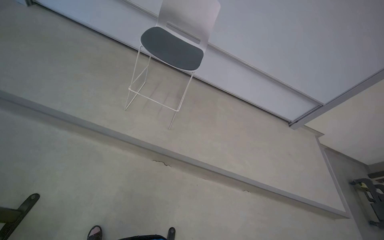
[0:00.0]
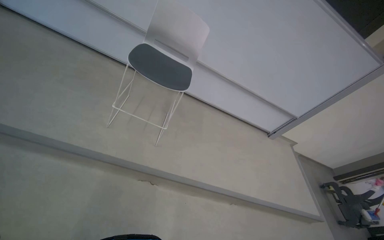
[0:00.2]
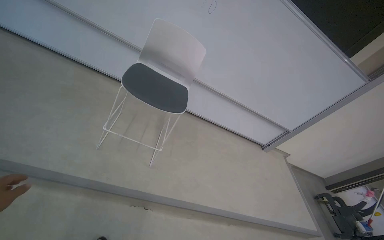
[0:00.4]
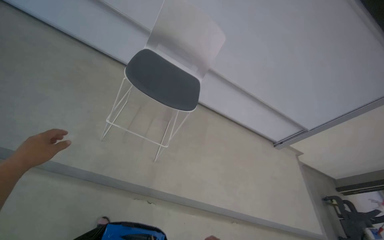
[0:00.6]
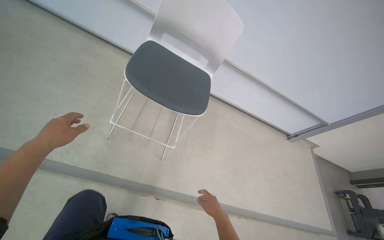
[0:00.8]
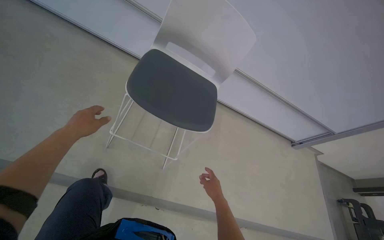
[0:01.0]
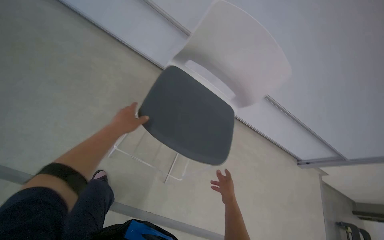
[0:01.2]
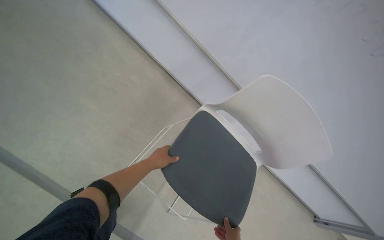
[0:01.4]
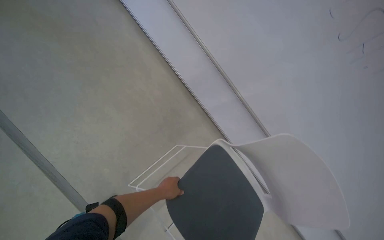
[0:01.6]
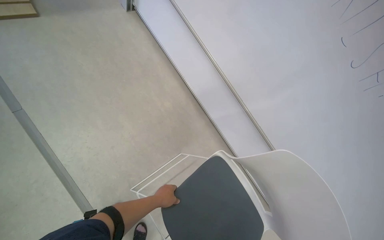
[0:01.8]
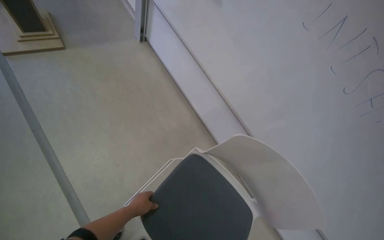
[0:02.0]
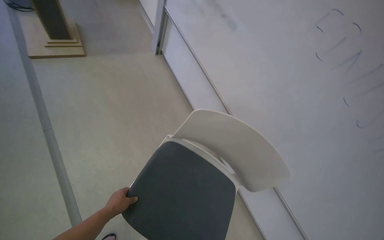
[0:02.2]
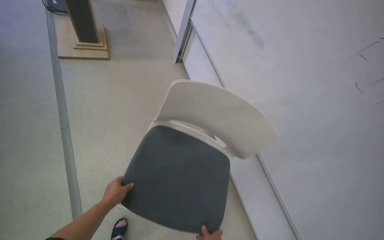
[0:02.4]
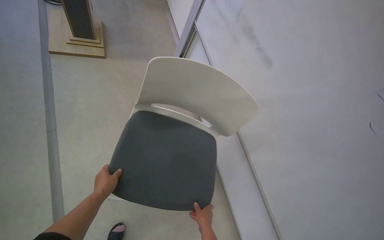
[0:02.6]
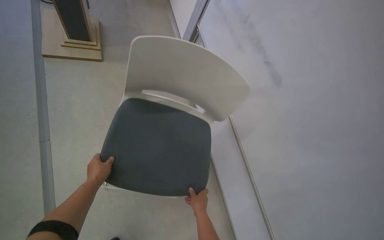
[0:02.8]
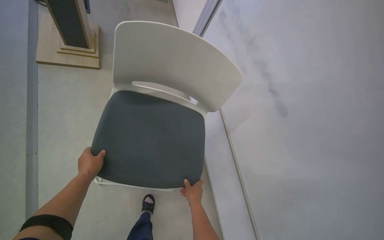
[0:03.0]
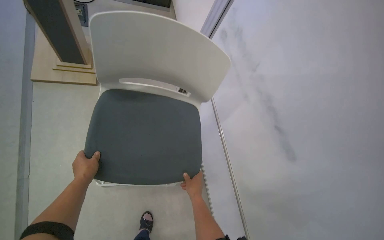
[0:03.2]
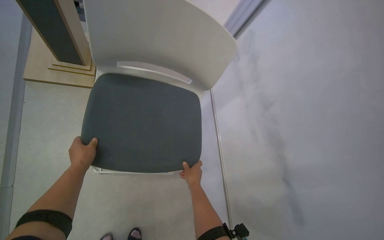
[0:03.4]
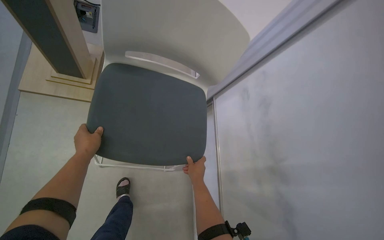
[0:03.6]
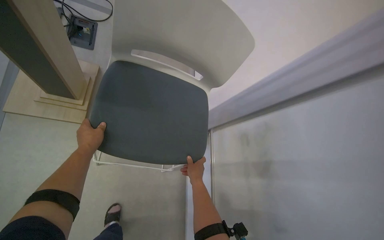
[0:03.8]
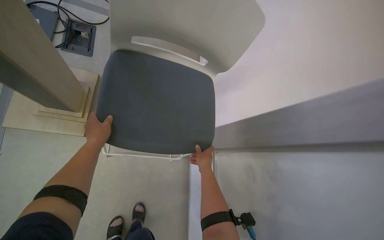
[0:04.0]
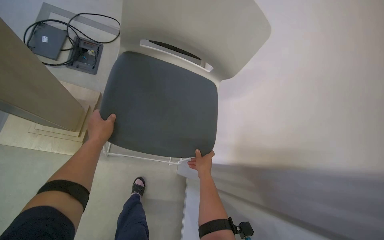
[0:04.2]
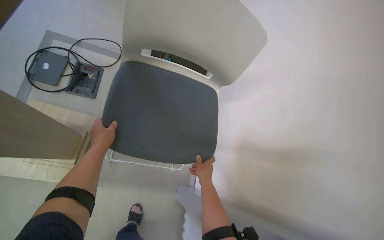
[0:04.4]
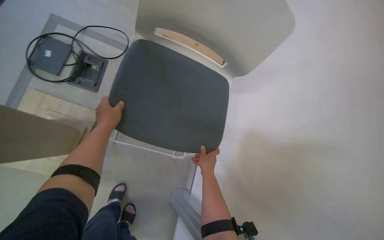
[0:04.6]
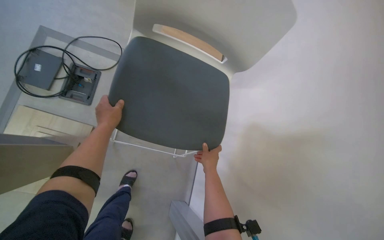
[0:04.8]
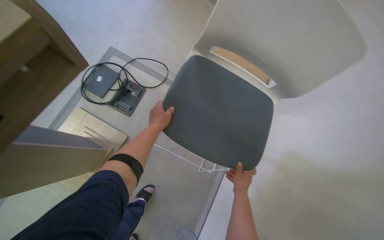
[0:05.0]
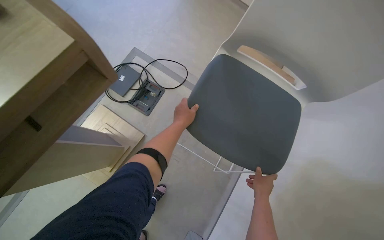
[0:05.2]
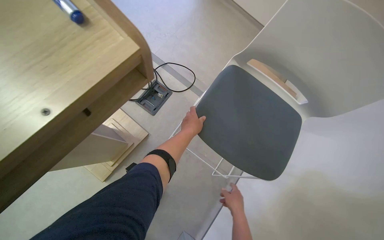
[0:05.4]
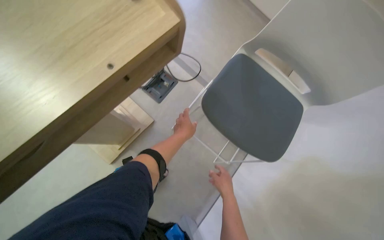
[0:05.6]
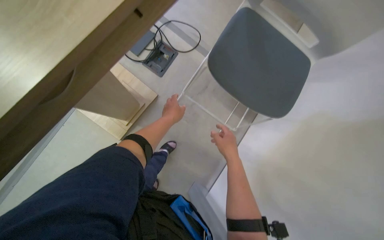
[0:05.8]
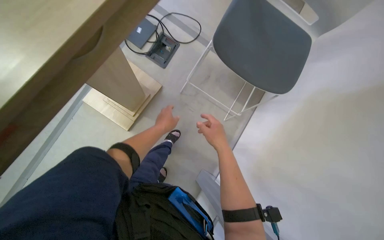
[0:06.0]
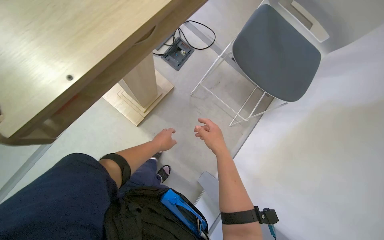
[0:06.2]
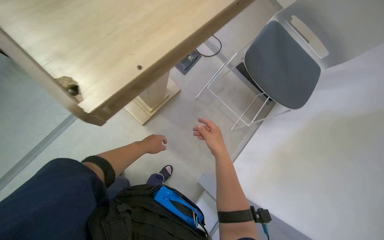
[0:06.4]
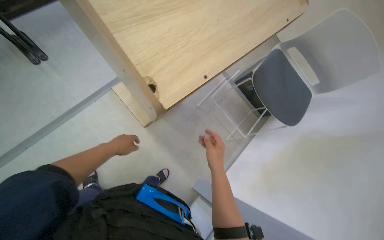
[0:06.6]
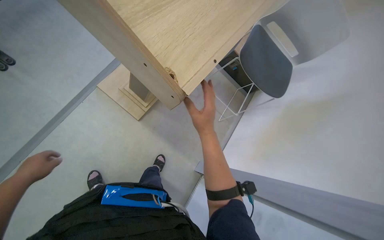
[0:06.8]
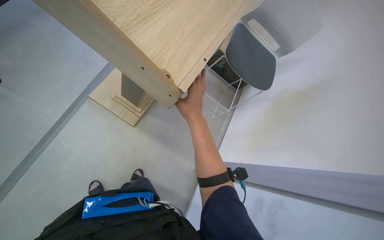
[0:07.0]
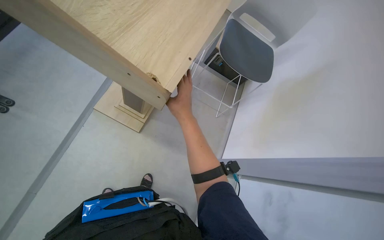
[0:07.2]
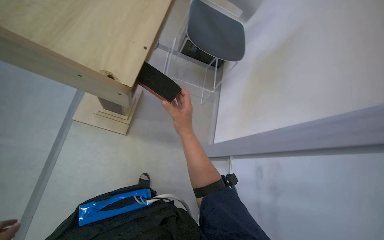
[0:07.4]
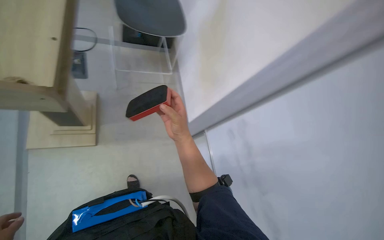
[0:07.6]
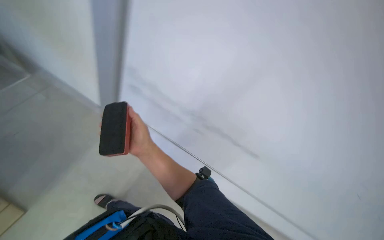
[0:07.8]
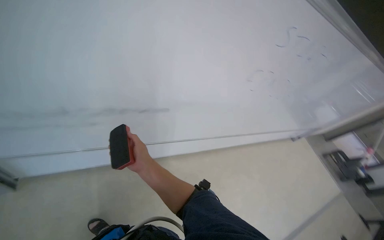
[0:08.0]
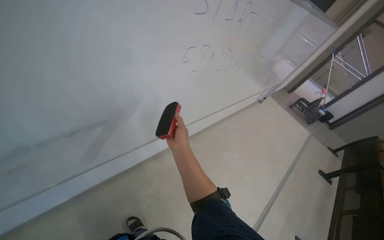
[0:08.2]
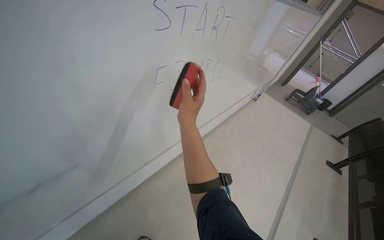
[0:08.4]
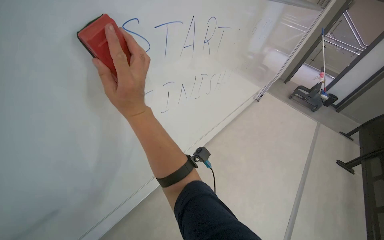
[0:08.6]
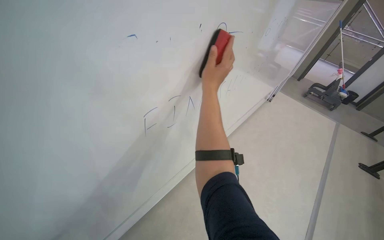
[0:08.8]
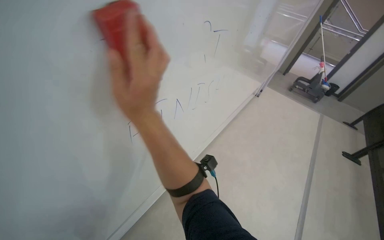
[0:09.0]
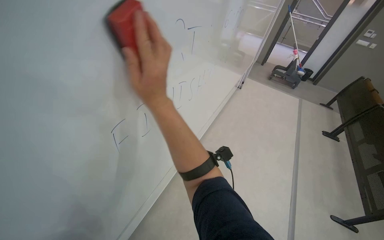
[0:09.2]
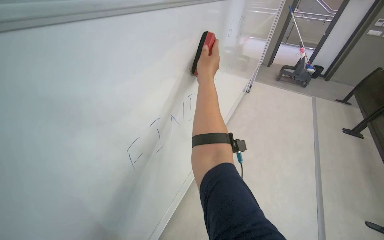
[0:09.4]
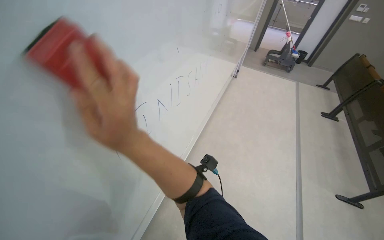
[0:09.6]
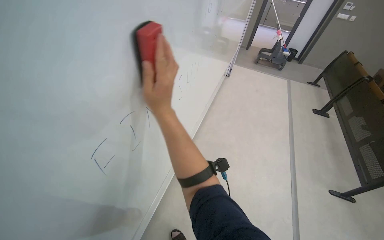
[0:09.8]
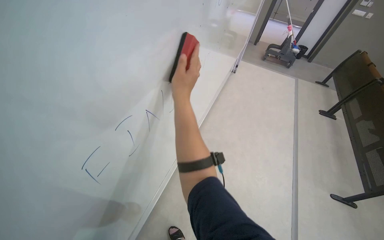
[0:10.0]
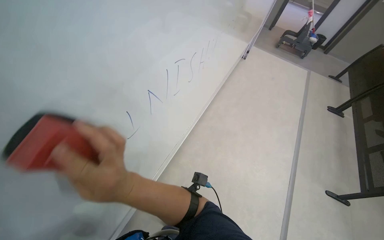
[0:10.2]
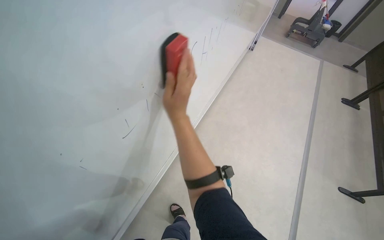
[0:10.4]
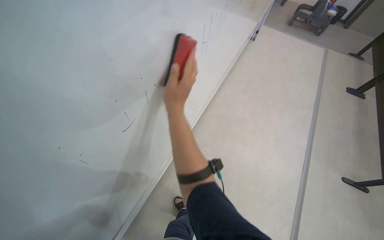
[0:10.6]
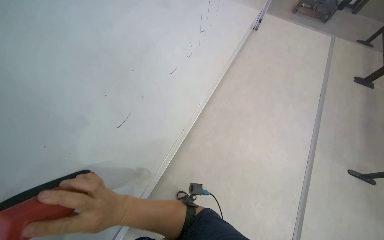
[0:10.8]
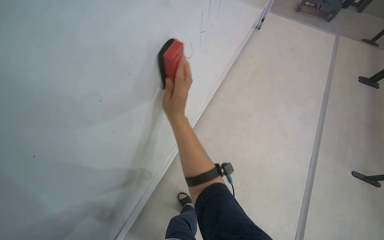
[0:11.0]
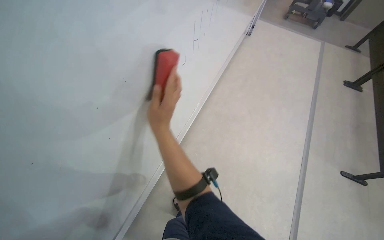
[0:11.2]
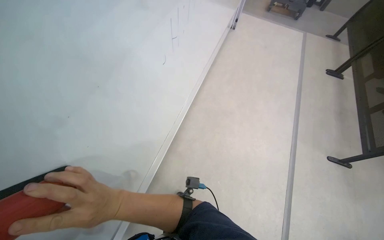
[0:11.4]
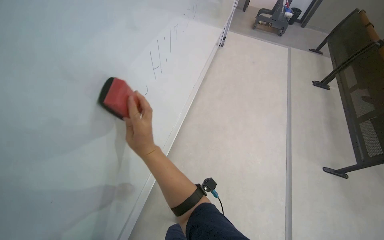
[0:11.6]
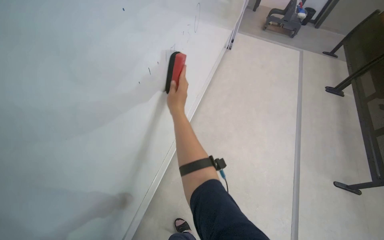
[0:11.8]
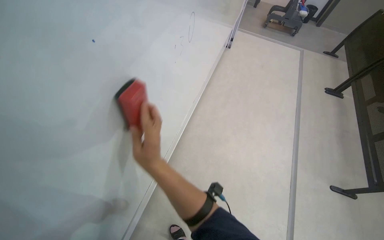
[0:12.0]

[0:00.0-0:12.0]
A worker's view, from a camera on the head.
Job: preparing cleaning supplies.
The whole recording: Folding desks in lecture hall. The worker continues folding down the desks and and erase the whiteboard in the lecture hall.
0:00.0 to 0:01.6: The camera is carried some 1 m.
0:03.0 to 0:04.4: The camera is carried approximately 40 cm. The head turns to the right by roughly 20 degrees. The wearer looks approximately 30 degrees further upward.
0:04.4 to 0:06.0: The wearer's head swings about 20 degrees to the left. The right hand shifts some 10 cm nearer to the camera.
0:06.0 to 0:07.6: The head rotates some 35 degrees to the right.
0:07.6 to 0:09.0: The wearer moves roughly 50 cm. The wearer looks roughly 40 degrees further to the right.
0:09.0 to 0:10.4: The view tips downward by about 15 degrees. The right hand moves up and down the picture over approximately 15 cm, changing direction 2 times.
0:10.4 to 0:12.0: The right hand goes down the picture and returns, approximately 15 cm each way.

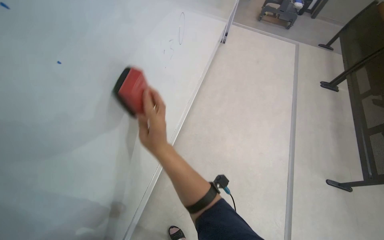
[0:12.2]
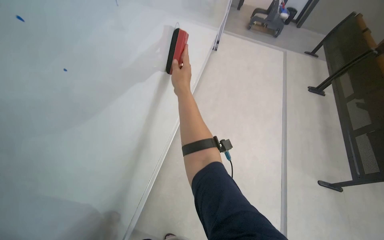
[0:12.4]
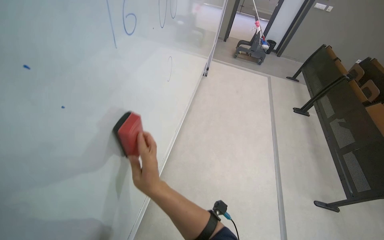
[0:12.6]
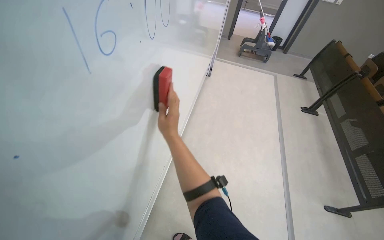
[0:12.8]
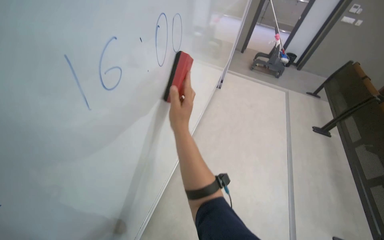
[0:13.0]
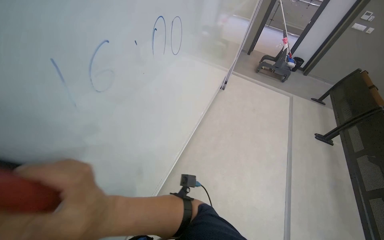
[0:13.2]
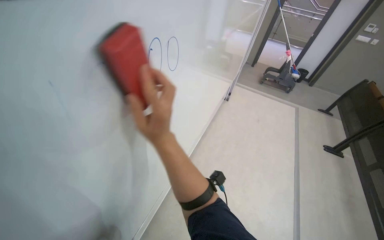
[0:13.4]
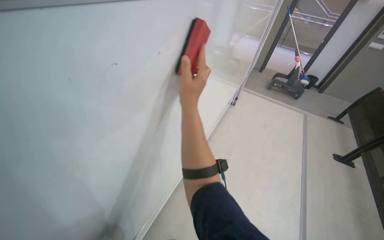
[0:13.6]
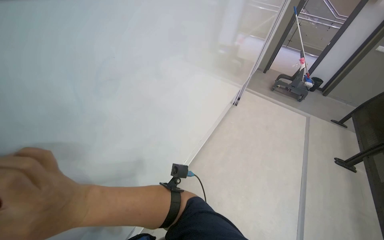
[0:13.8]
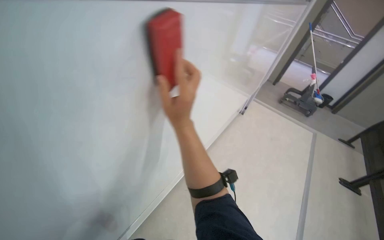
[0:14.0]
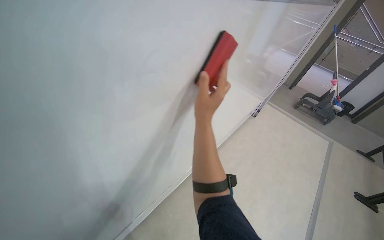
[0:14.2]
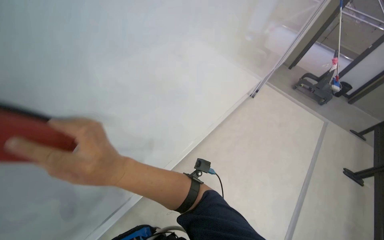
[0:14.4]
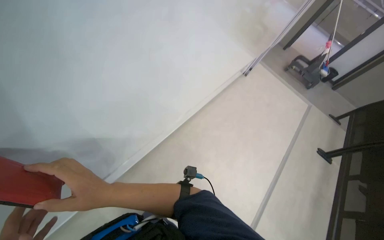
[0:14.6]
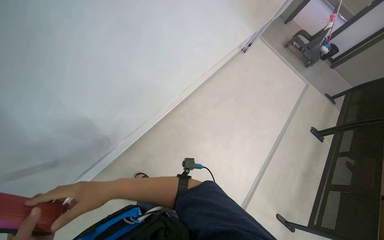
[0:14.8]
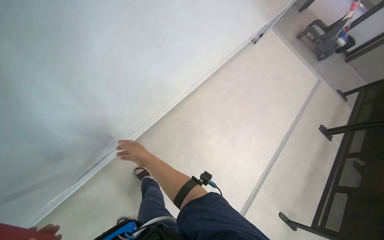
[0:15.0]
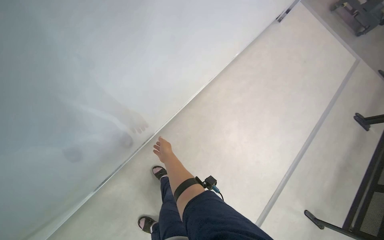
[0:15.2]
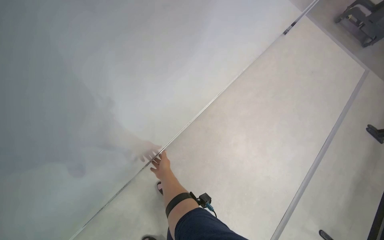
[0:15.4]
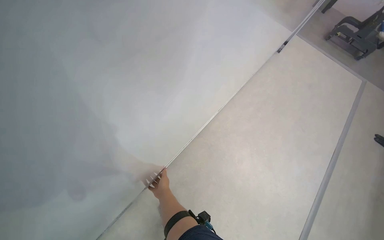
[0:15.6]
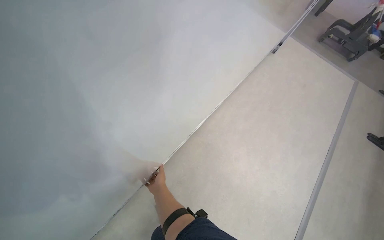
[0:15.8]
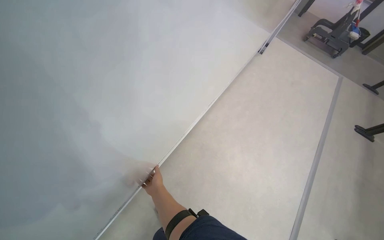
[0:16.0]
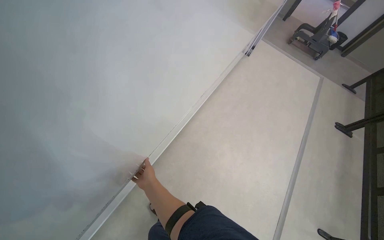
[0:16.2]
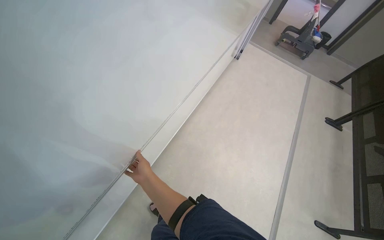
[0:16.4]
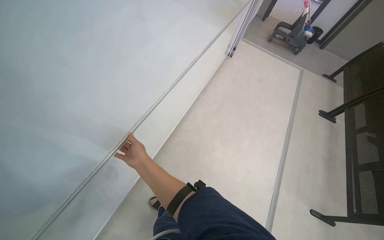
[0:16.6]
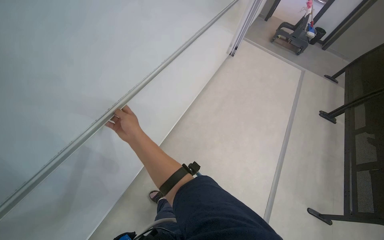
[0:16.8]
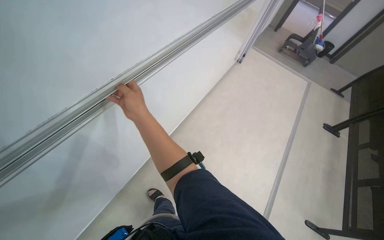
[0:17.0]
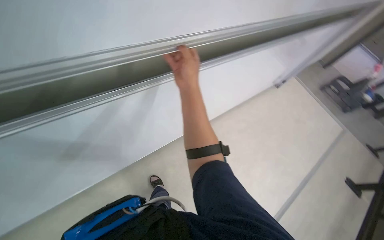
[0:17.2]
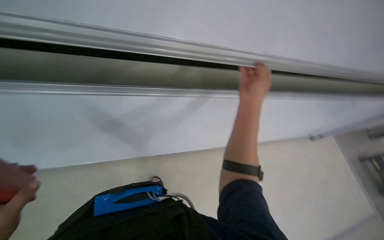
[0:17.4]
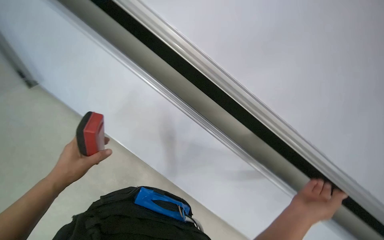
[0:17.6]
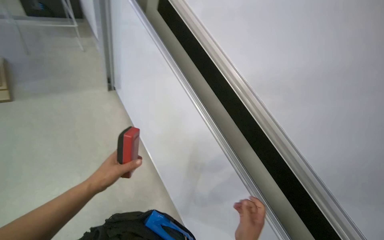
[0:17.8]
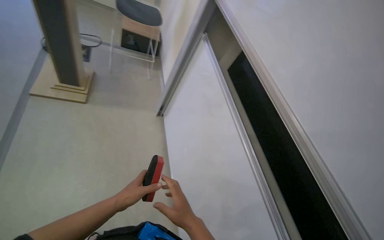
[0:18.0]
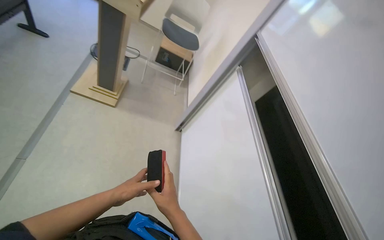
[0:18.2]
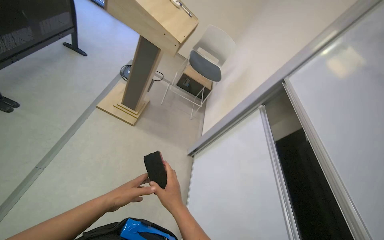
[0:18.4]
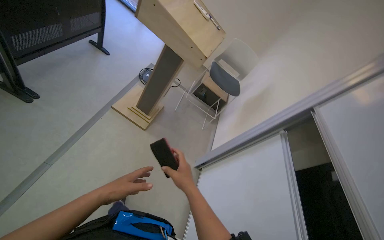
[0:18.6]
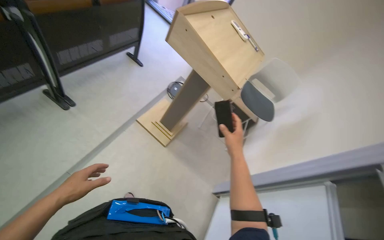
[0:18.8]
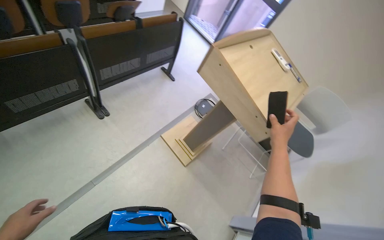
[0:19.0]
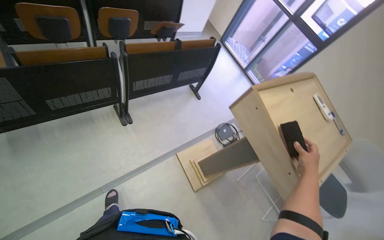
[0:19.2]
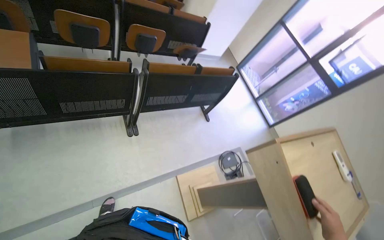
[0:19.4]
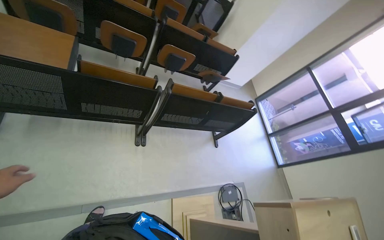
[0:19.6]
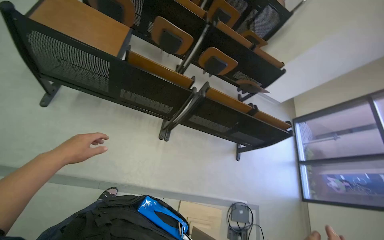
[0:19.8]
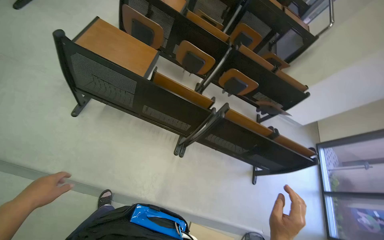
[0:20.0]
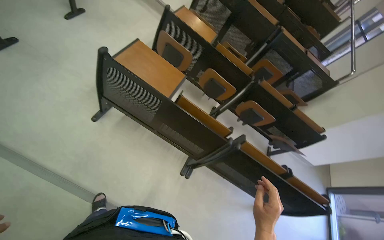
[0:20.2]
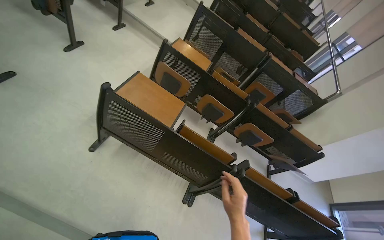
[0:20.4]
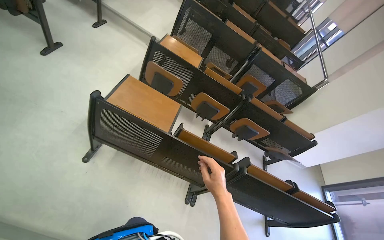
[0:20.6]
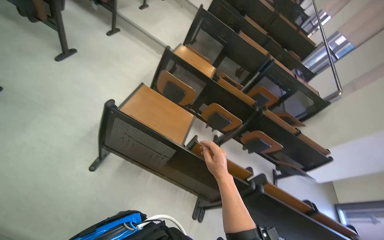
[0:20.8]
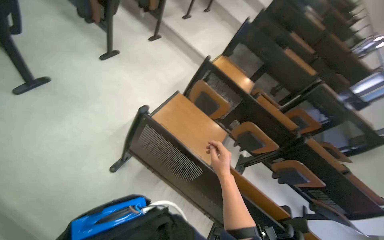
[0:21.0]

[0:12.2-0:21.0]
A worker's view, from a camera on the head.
Job: preparing cleaning supplies.
The whole recording: Folding desks in lecture hall. The worker continues folding down the desks and and erase the whiteboard in the lecture hall.
0:12.2 to 0:13.6: The view tilts about 15 degrees upward. The right hand moves up and down the picture over approximately 25 cm, changing direction 2 times.
0:13.6 to 0:15.2: The view tips downward by about 30 degrees. The right hand goes nearer and farther, roughly 30 cm each way, reversing 3 times.
0:15.2 to 0:16.6: The view tips upward by roughly 15 degrees. The right hand travels nearer to the camera by some 25 cm.
0:16.6 to 0:18.0: The wearer looks some 35 degrees further to the left.
0:19.6 to 0:21.0: The head travels roughly 60 cm. The head rotates approximately 35 degrees to the left. The camera pitches upward, by roughly 20 degrees.
